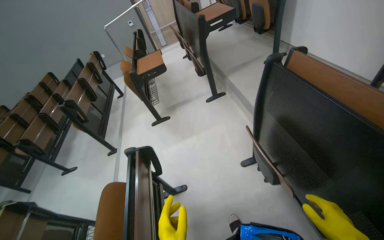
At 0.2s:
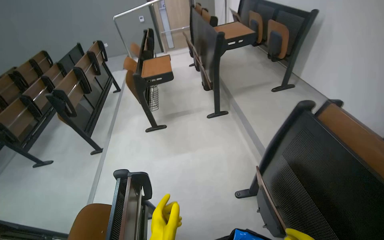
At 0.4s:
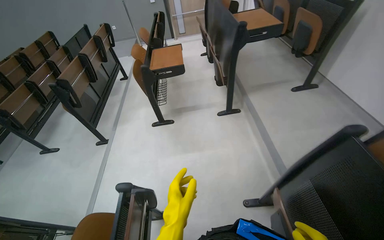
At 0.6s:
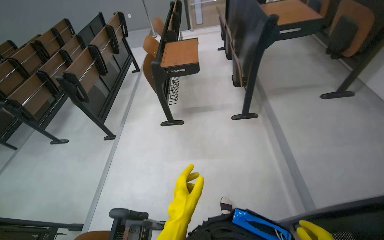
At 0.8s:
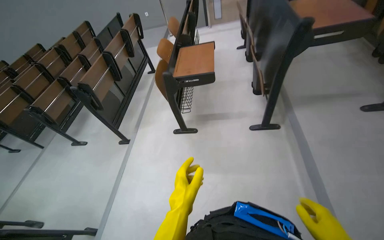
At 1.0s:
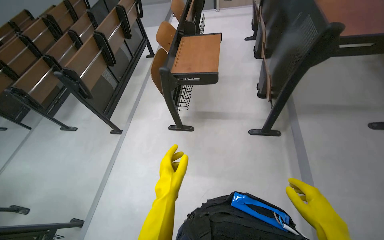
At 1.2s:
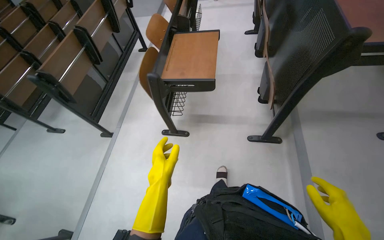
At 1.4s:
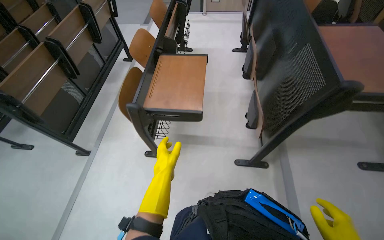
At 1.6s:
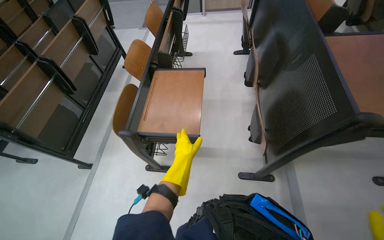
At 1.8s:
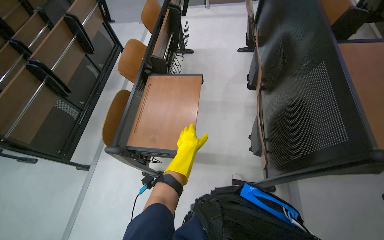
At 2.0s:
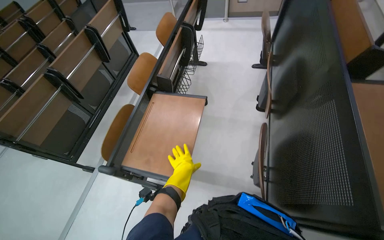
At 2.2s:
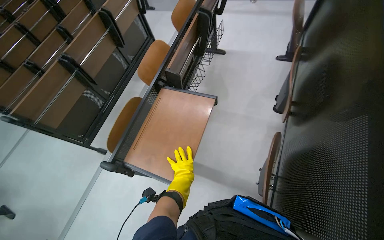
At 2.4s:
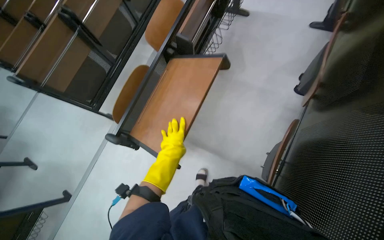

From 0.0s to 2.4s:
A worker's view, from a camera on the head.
Job: organizing items.
The whole recording: Adjusting lecture hall chairs. The worker walks through the lecture hall, pushing down the foldable desks of the chairs.
From 0.0s to 1.2s: The wearer moves some 1 m. The wearer looks some 15 degrees further downward.
From 1.2s to 2.4s: The camera is carried roughly 80 cm. The wearer's head swings about 20 degrees to the left. The view tips downward by some 15 degrees.

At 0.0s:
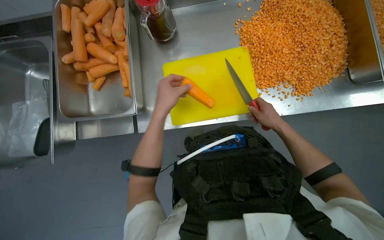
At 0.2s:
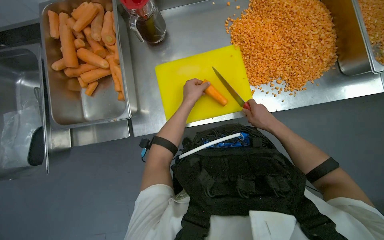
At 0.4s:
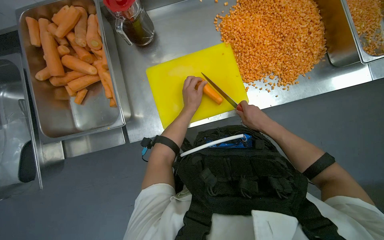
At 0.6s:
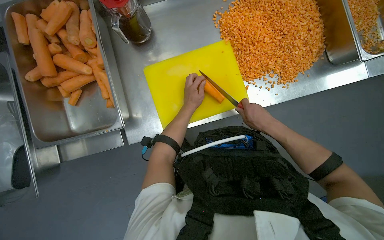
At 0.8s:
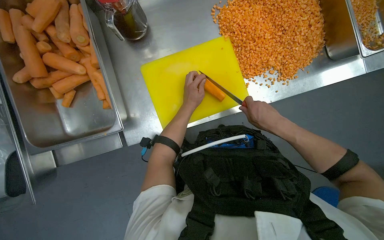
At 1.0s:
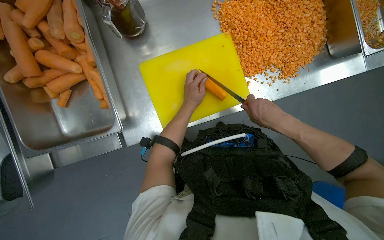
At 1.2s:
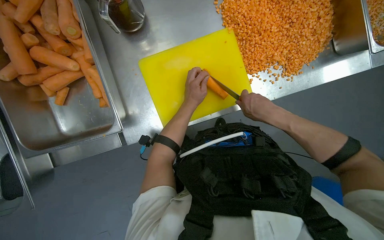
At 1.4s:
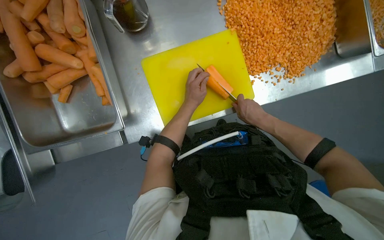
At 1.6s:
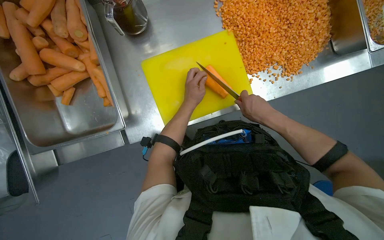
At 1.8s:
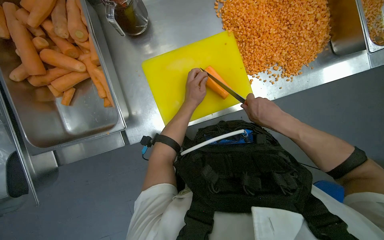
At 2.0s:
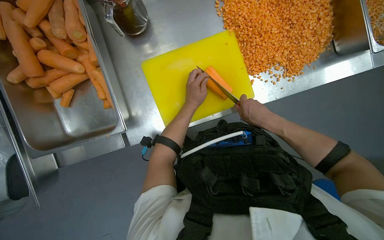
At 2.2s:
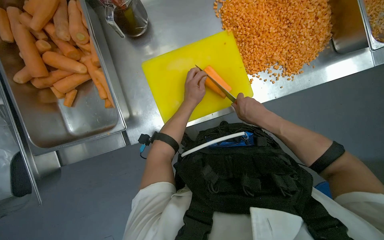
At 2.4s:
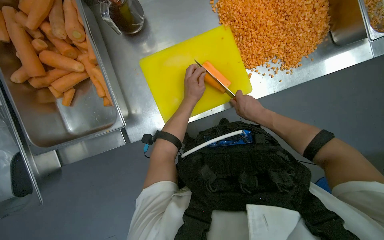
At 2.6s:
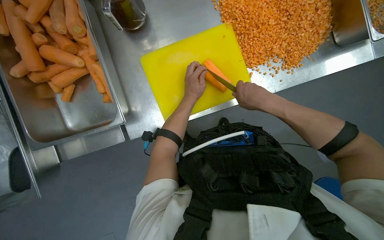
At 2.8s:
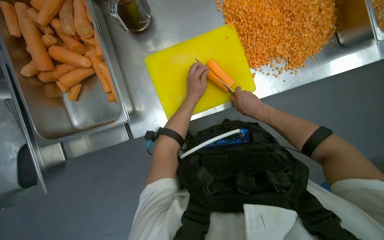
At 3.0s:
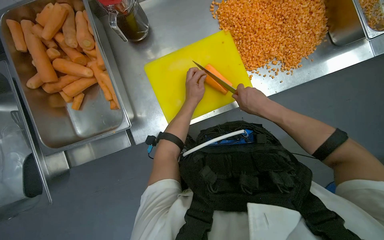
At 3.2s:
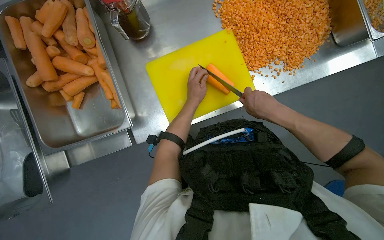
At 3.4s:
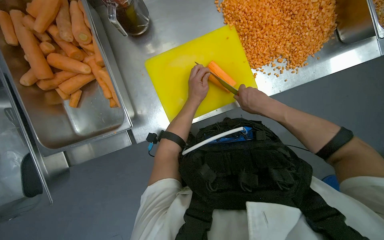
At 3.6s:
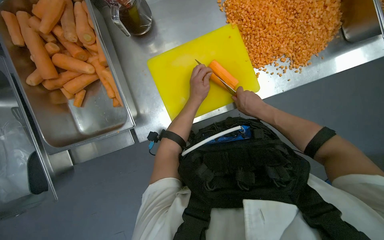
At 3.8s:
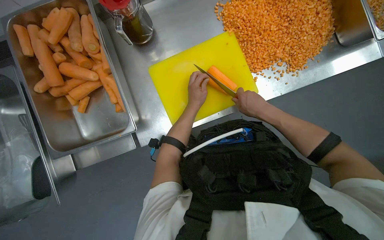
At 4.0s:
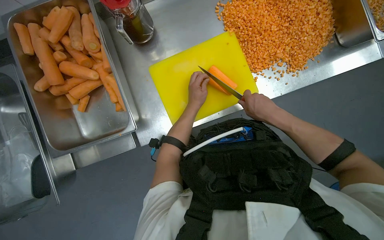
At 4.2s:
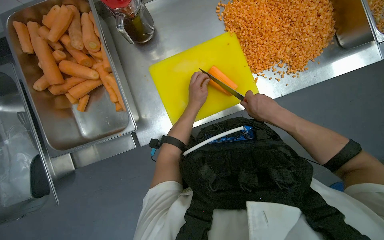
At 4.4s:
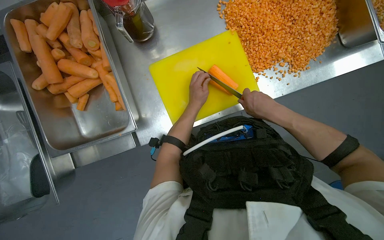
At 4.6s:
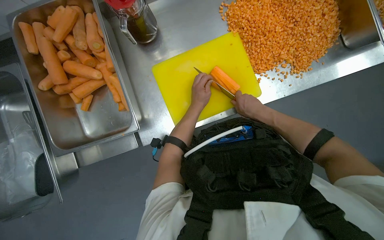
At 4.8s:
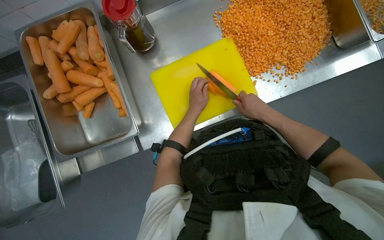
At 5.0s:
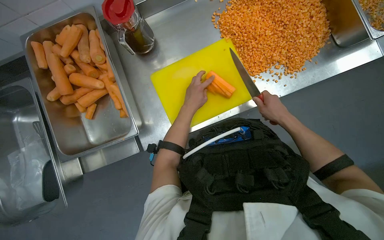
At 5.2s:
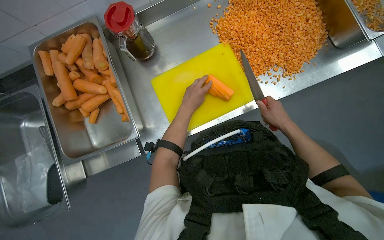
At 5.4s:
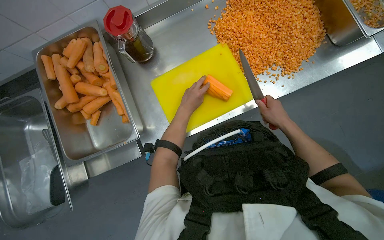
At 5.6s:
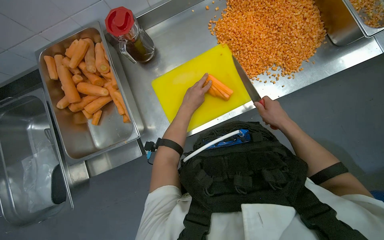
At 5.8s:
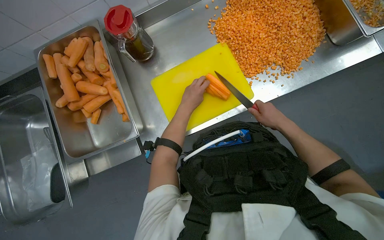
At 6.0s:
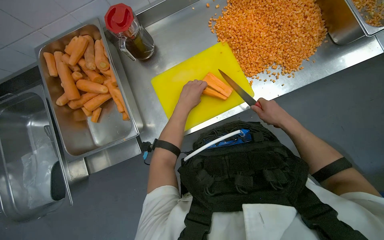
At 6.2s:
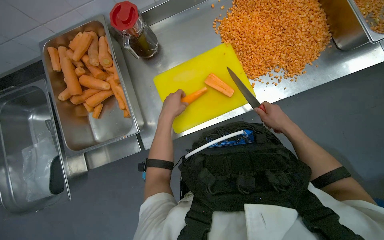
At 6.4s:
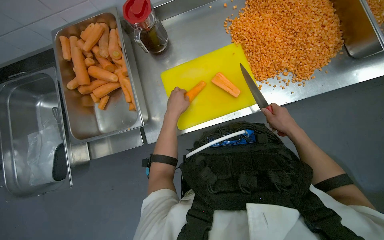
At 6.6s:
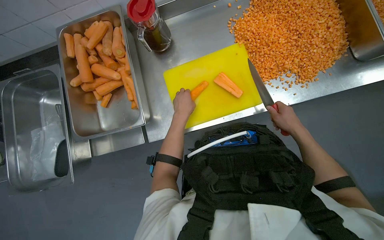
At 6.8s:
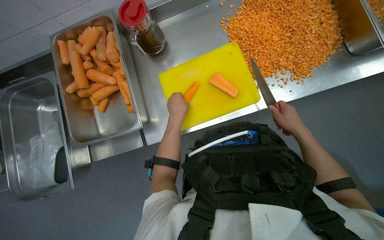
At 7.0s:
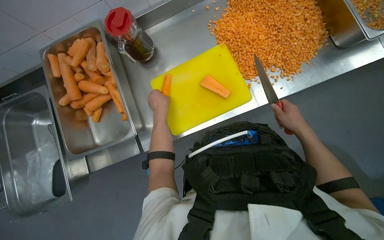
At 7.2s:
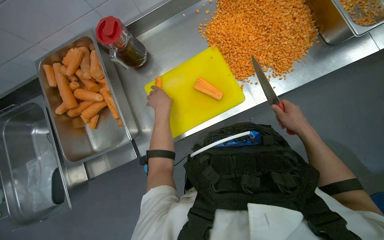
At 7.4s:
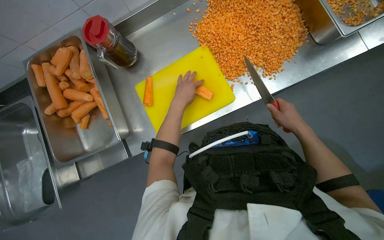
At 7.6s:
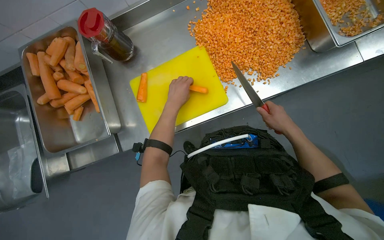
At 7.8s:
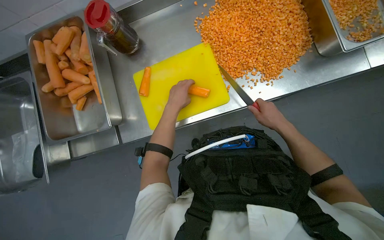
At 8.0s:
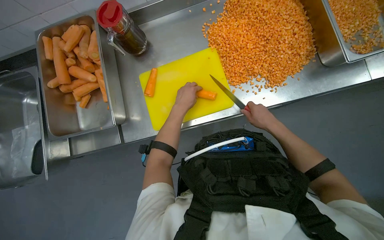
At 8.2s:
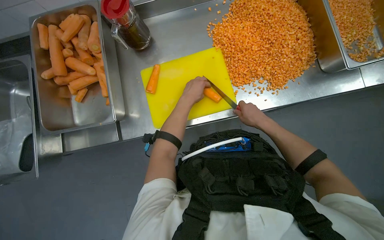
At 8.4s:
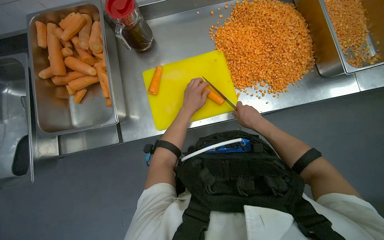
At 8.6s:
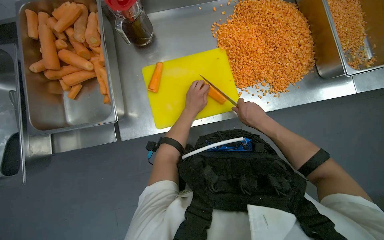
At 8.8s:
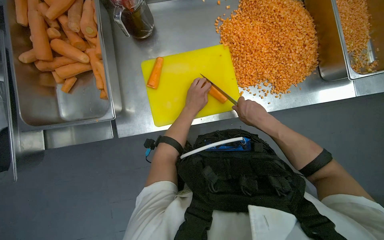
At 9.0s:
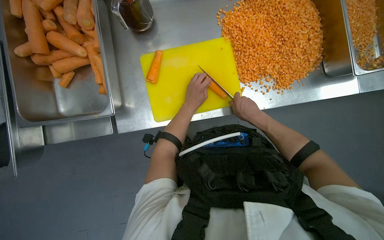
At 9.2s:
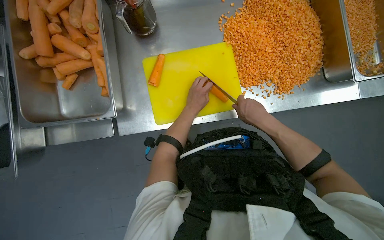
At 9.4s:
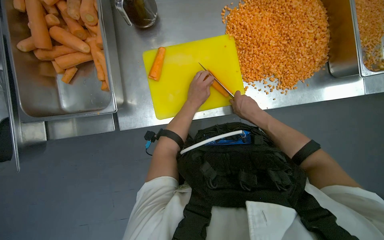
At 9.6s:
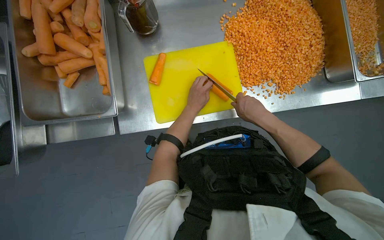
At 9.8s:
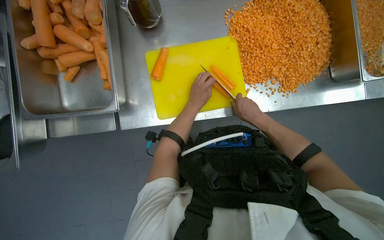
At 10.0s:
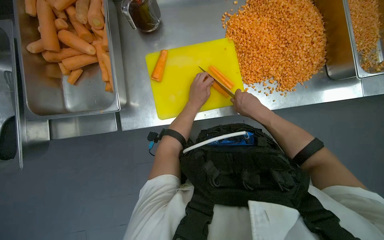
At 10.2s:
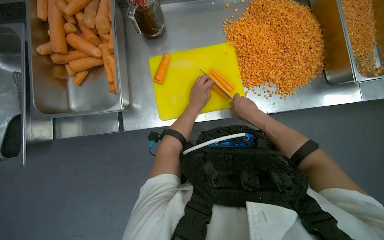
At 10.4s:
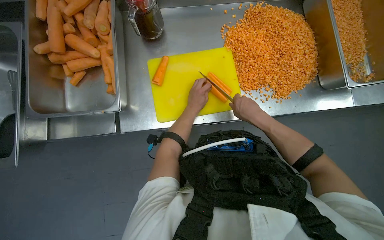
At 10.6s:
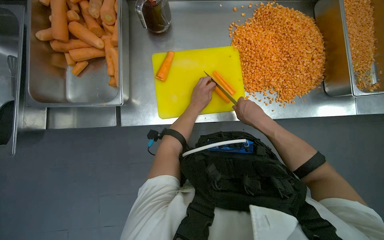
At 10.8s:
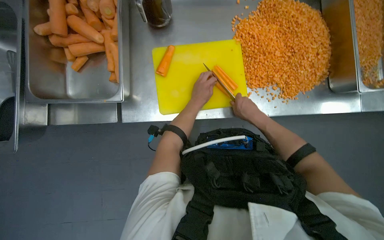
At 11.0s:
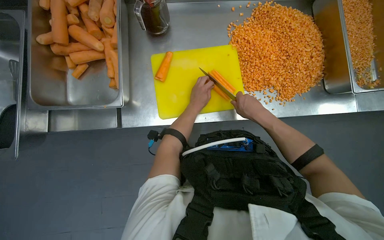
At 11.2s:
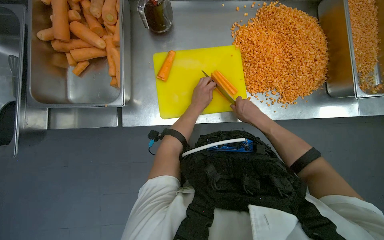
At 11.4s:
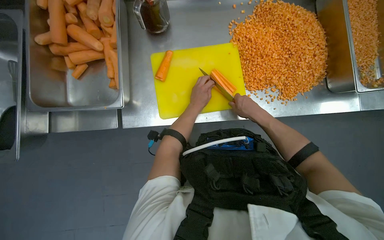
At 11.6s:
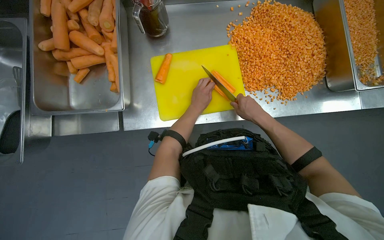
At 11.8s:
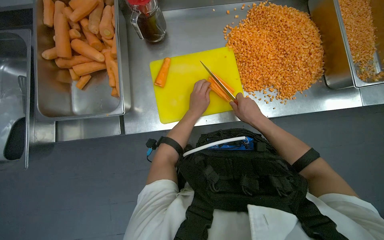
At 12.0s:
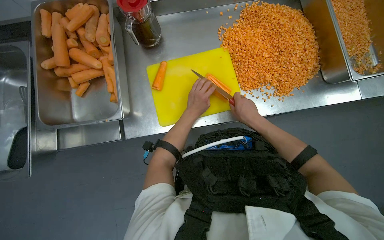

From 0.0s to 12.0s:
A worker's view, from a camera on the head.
Job: preparing food.
The whole recording: Dicing carrots on cutting board. The worker dices carrots on a yellow cutting board and scrapes them into a metal tray.
From 0.0s to 1.6s: The left hand travels farther from the camera and to the right by about 15 cm.
From 1.6s to 4.4s: The hands are busy where they are.
From 7.6s to 9.0s: The right hand shifts roughly 20 cm to the left.
From 9.0s to 12.0s: The hands make small movements and keep their place.

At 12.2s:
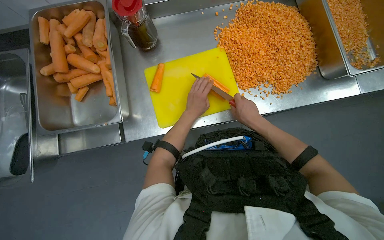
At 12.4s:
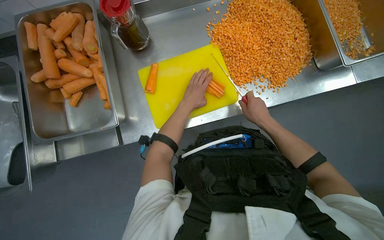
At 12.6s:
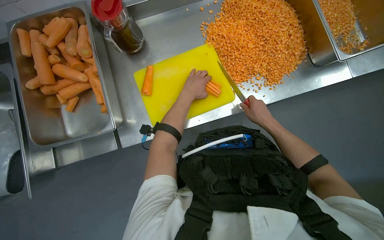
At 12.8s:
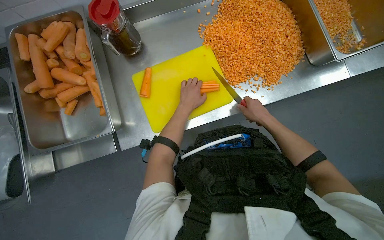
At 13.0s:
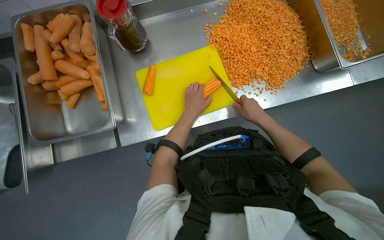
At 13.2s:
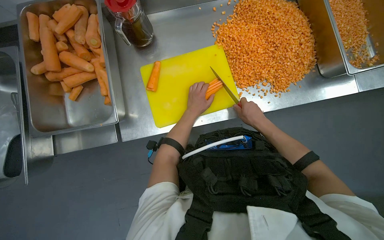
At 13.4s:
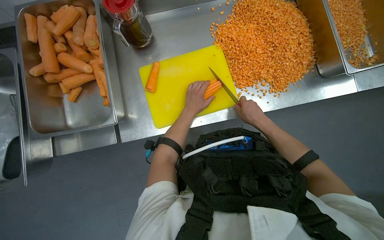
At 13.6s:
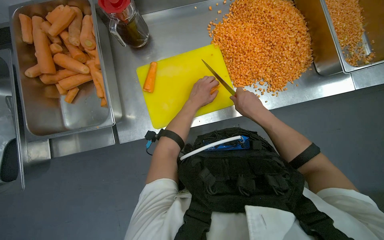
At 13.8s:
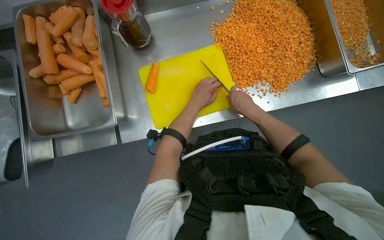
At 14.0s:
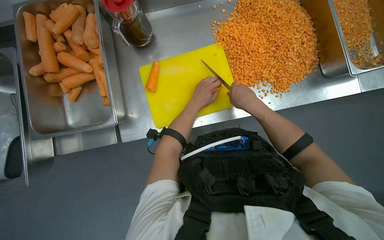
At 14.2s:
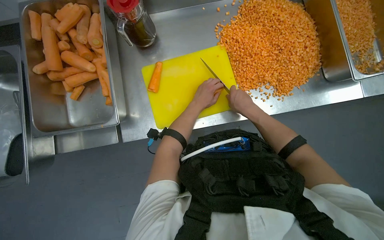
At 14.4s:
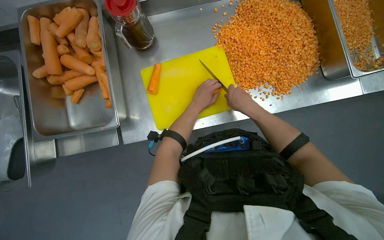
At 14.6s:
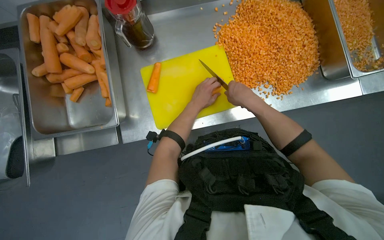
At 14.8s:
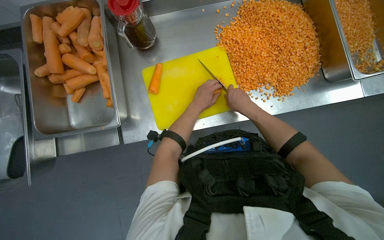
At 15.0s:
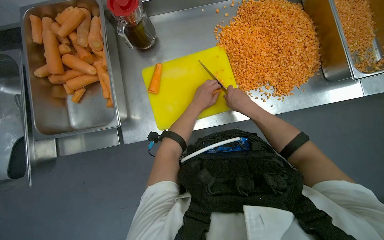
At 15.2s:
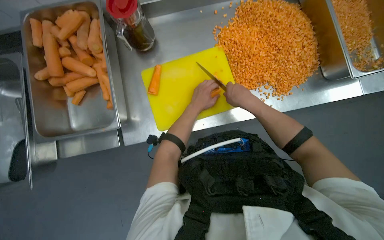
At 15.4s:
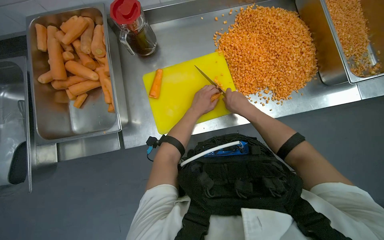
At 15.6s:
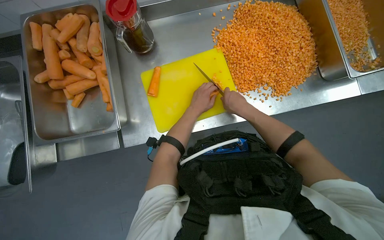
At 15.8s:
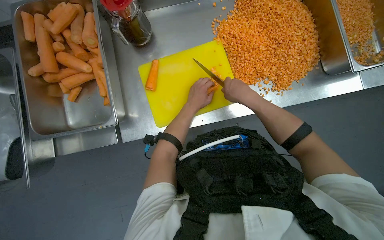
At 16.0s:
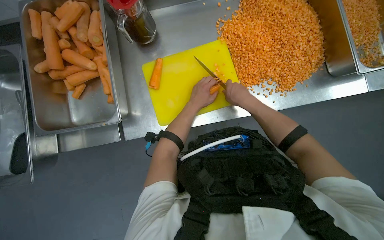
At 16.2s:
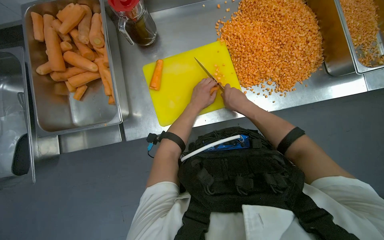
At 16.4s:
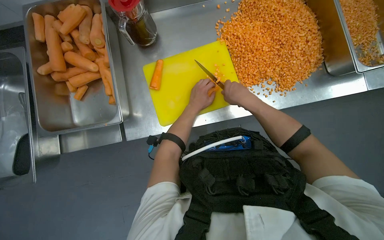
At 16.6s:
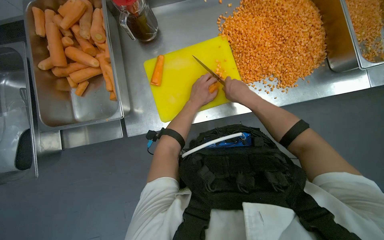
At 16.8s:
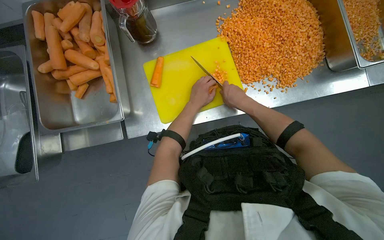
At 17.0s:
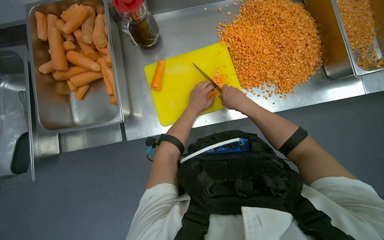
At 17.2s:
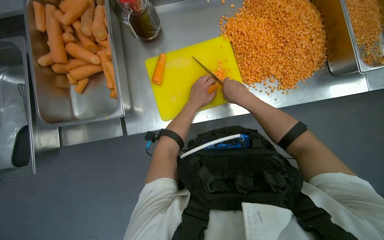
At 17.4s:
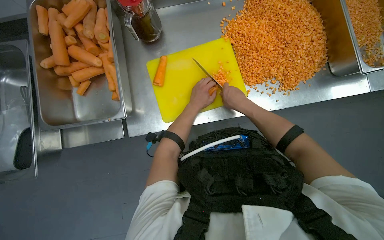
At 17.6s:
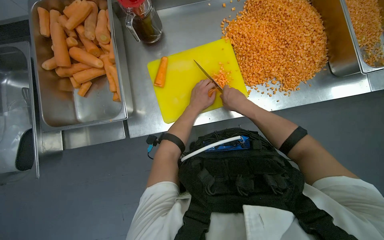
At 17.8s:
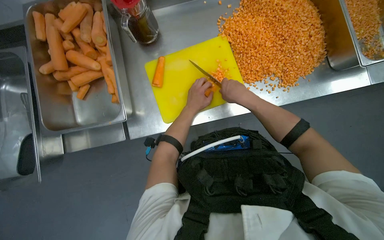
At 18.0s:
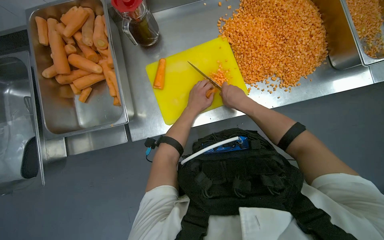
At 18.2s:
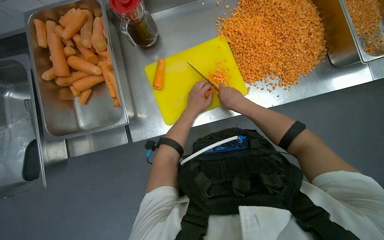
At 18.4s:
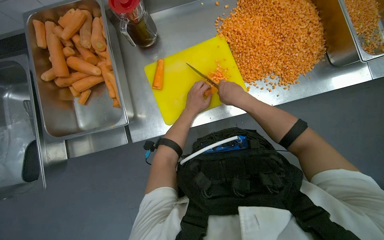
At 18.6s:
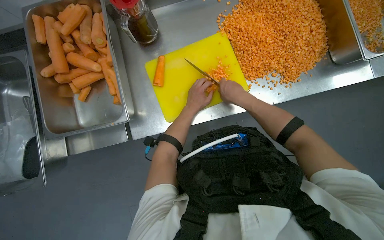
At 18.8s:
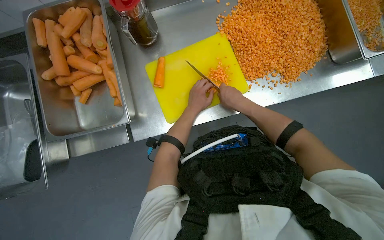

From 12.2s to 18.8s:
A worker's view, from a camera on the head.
Job: preparing food.
The whole recording: Dicing carrots on cutting board. The worker dices carrots on a yellow cutting board and scrapes them into a metal tray.
From 12.2s to 18.8s: The hands stay close to where they were, moving slightly.
